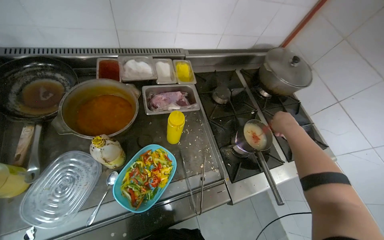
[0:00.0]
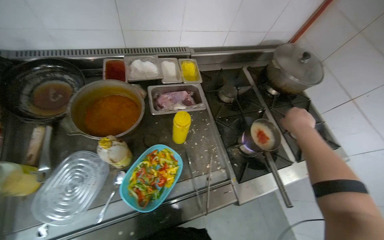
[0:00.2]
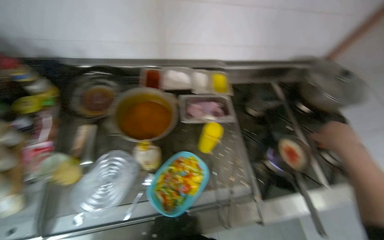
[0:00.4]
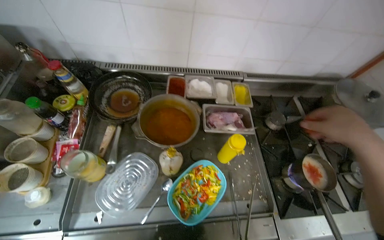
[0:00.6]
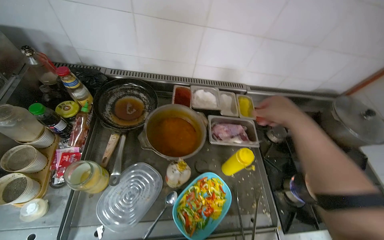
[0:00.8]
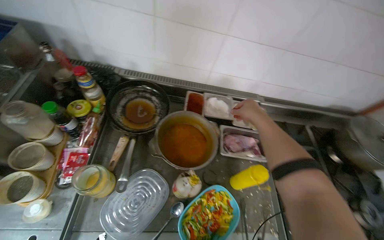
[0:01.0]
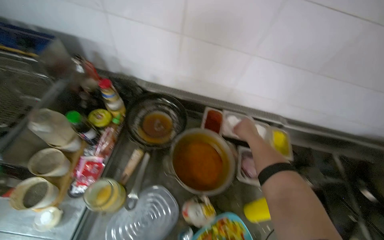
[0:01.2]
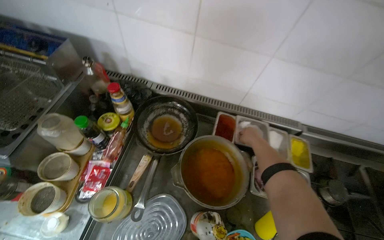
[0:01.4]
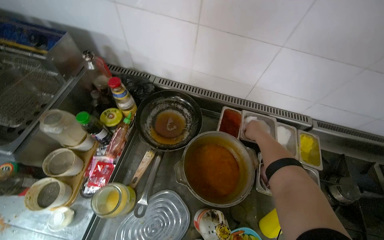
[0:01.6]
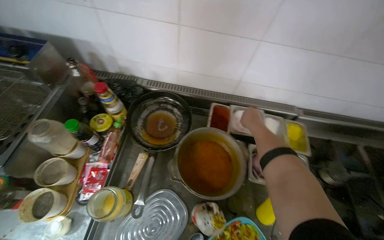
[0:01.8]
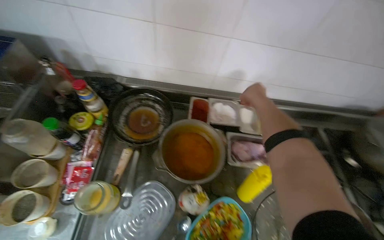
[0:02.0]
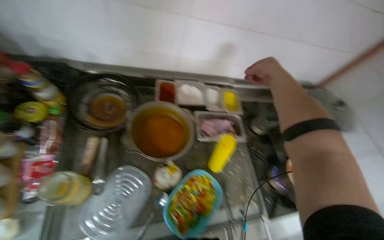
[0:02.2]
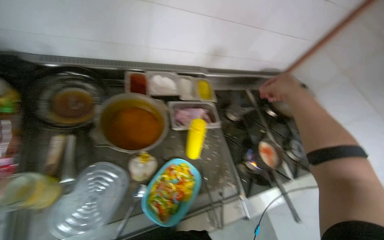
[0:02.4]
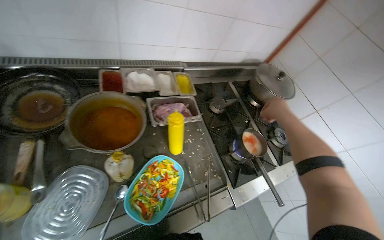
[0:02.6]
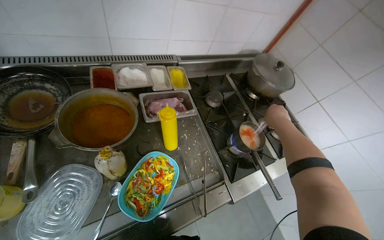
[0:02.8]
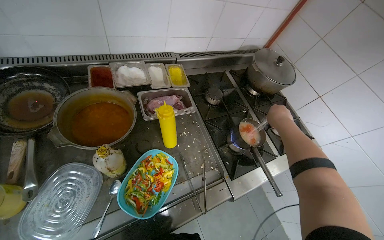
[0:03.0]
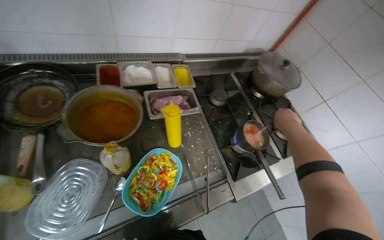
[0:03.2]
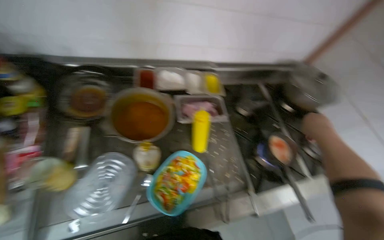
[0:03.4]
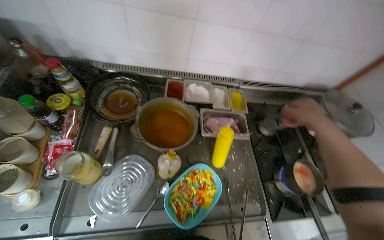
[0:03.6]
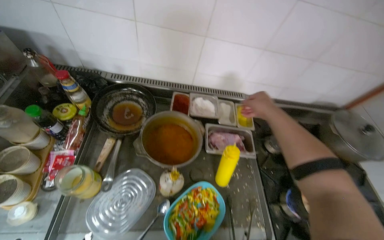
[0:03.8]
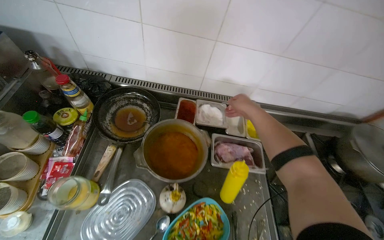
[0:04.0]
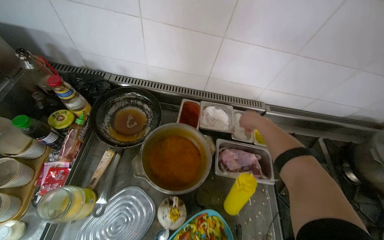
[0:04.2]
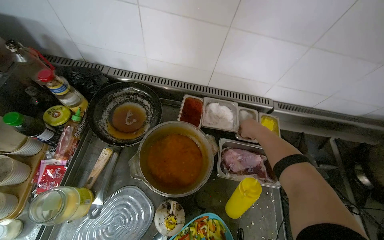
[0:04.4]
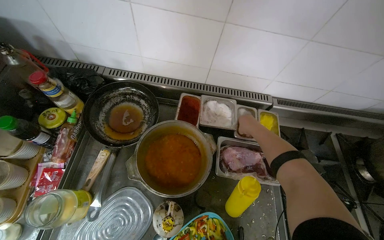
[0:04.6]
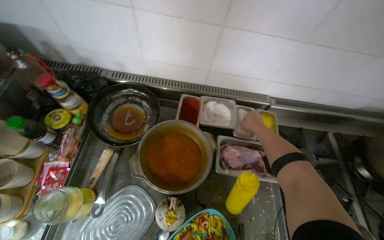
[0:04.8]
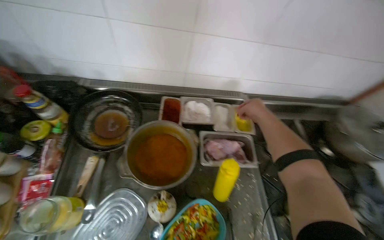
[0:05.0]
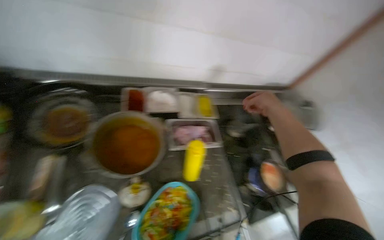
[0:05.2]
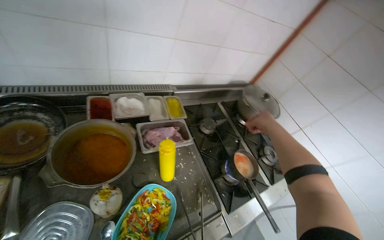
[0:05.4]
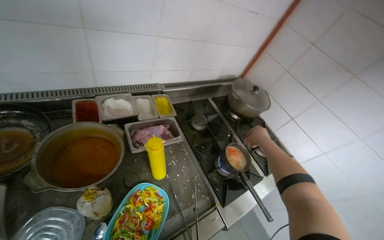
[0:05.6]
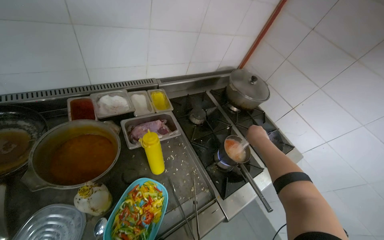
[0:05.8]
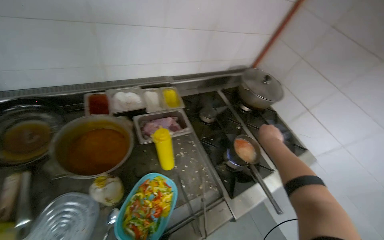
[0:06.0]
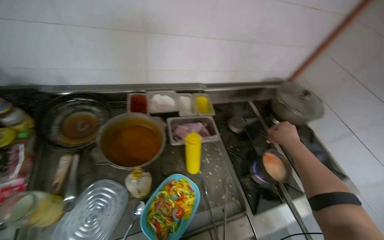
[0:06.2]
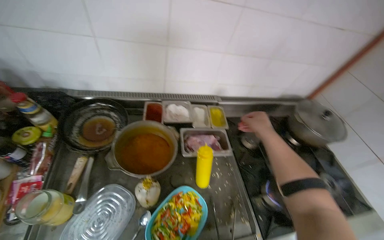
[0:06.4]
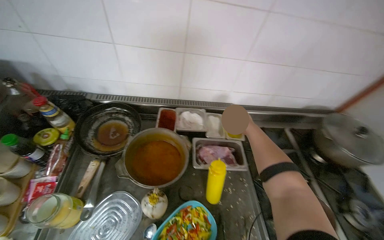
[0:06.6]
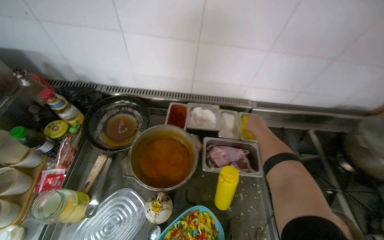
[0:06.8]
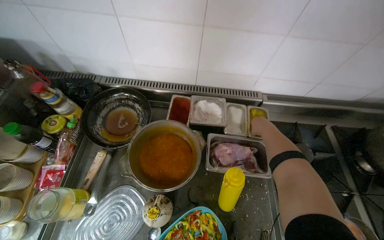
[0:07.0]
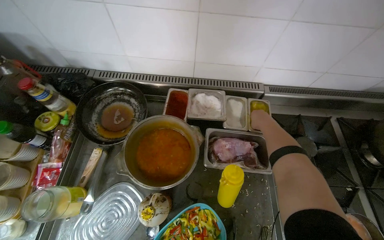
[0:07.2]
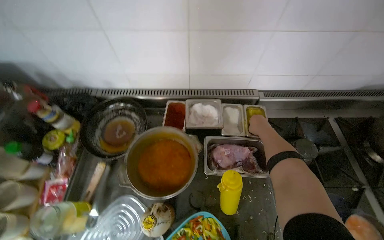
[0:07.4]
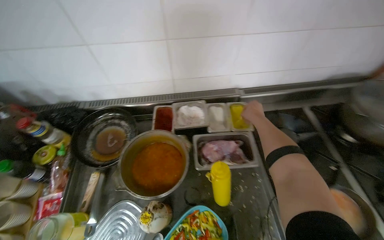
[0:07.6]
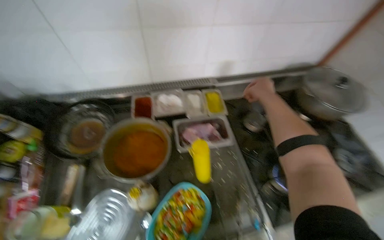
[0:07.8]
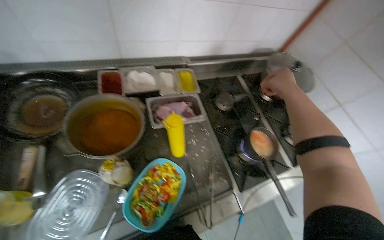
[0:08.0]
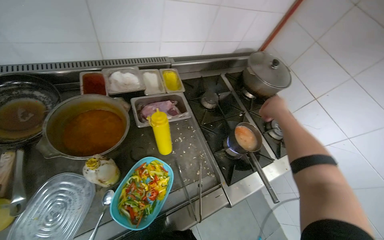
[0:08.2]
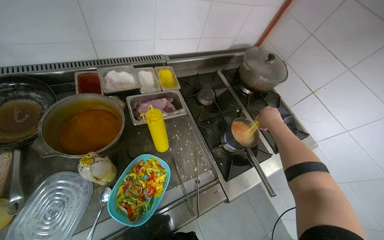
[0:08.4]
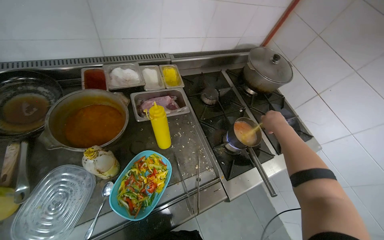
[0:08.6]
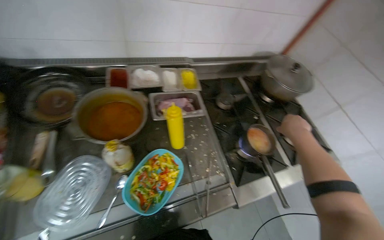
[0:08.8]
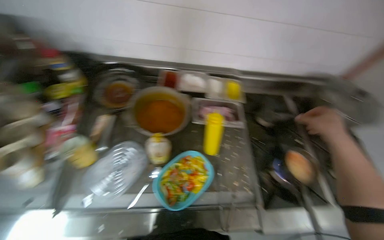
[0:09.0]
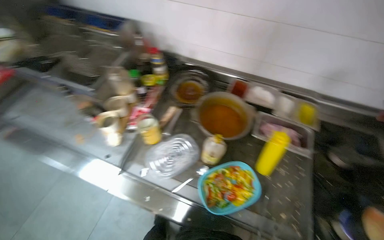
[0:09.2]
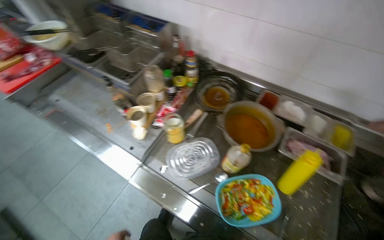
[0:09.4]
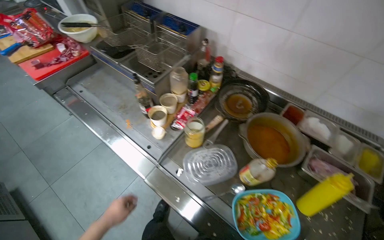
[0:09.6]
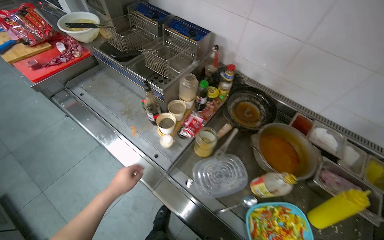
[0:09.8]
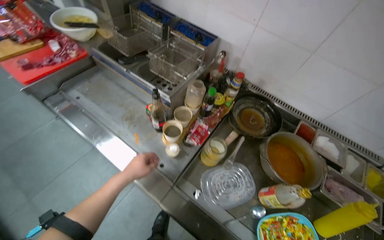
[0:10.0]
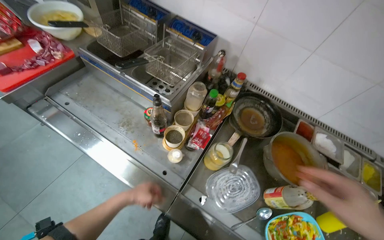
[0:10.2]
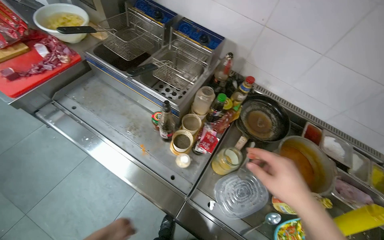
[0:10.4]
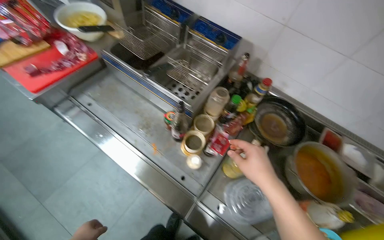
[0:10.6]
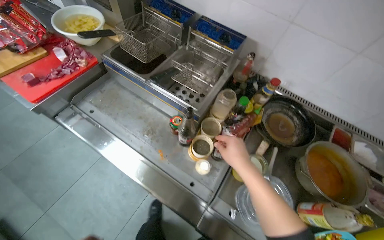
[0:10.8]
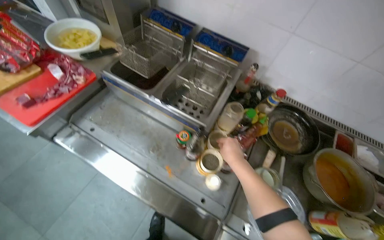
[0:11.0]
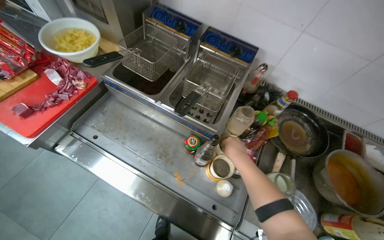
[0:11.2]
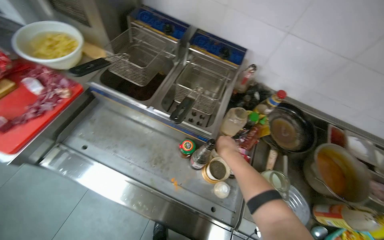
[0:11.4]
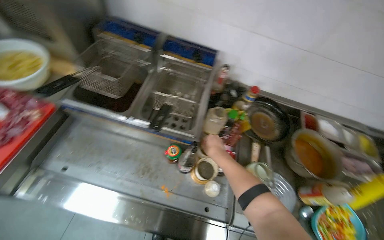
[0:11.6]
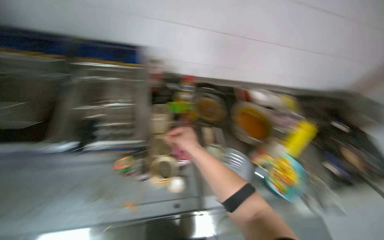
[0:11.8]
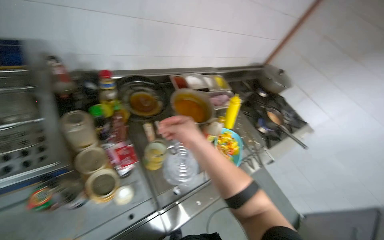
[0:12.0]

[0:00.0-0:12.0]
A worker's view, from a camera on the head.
Job: cooking food.
The whole recording: Adding spices to pan. The worker adds various spices from containers into a pan on the stove.
0:00.0 to 0:01.6: The wearer looks approximately 30 degrees further to the left. The right hand goes approximately 50 cm to the left, and travels nearer to the camera and back again, about 10 cm each way.
0:01.6 to 0:03.0: The head turns to the right by some 35 degrees.
0:03.0 to 0:04.4: The head rotates approximately 30 degrees to the left. The right hand goes roughly 35 cm to the left.
0:04.4 to 0:06.0: The wearer's head swings approximately 35 degrees to the right.
0:06.0 to 0:07.6: The view swings some 25 degrees to the left.
0:07.6 to 0:09.0: The right hand is displaced to the right, nearer to the camera and down the picture by some 40 cm.
0:09.0 to 0:10.4: The camera travels approximately 50 cm. The wearer's head swings roughly 35 degrees to the left.
0:10.4 to 0:12.0: The head rotates approximately 60 degrees to the right.

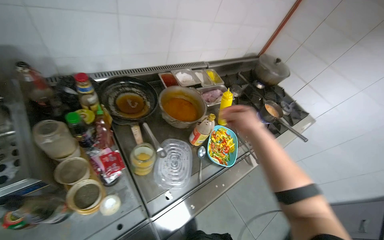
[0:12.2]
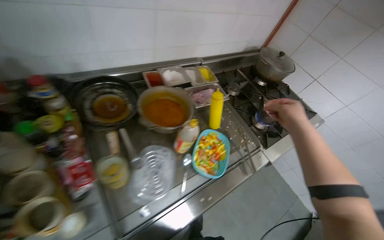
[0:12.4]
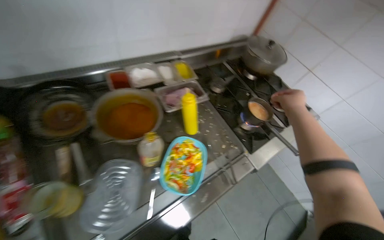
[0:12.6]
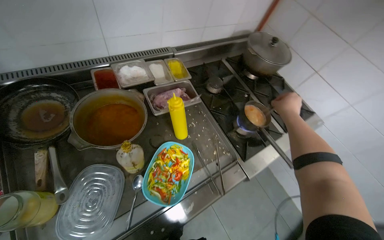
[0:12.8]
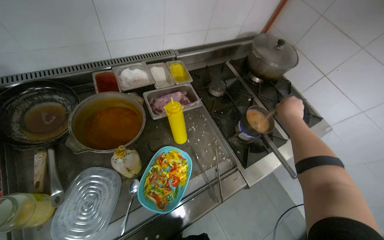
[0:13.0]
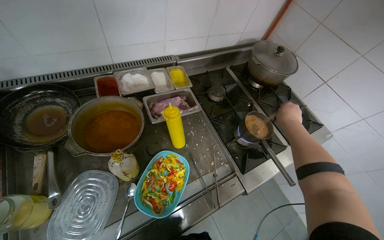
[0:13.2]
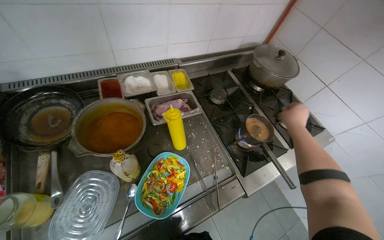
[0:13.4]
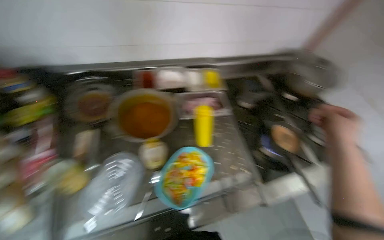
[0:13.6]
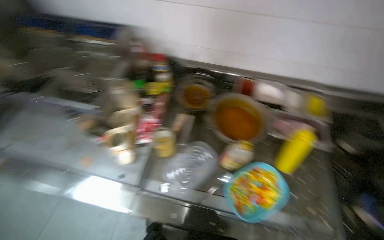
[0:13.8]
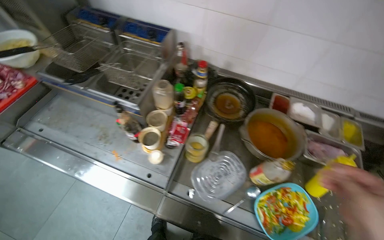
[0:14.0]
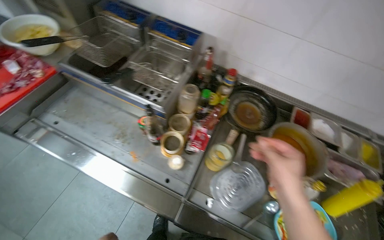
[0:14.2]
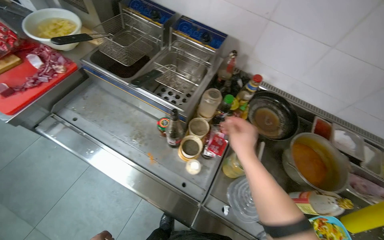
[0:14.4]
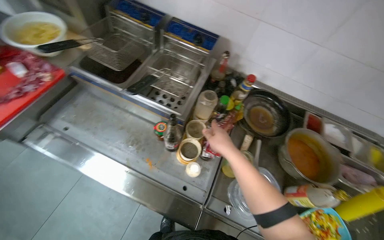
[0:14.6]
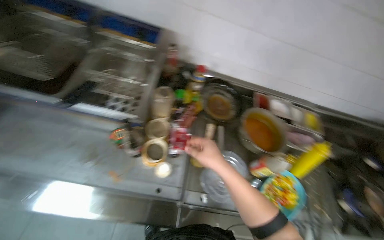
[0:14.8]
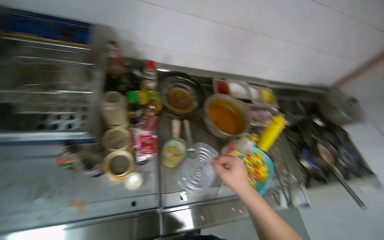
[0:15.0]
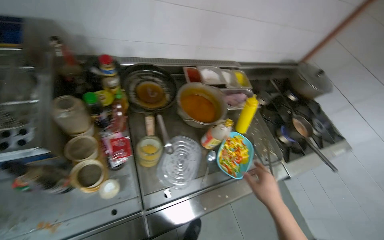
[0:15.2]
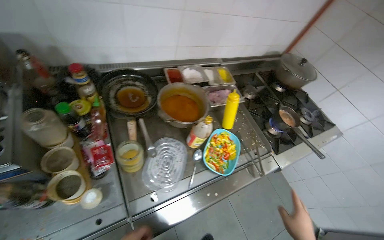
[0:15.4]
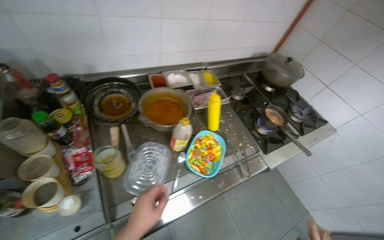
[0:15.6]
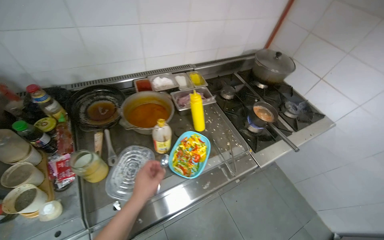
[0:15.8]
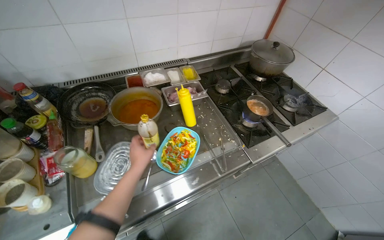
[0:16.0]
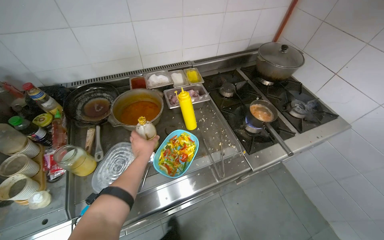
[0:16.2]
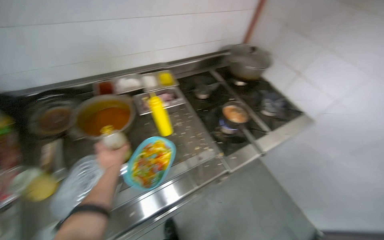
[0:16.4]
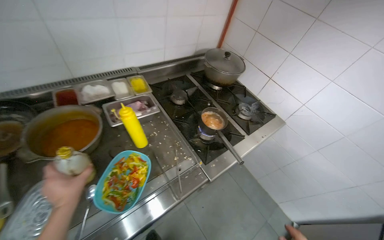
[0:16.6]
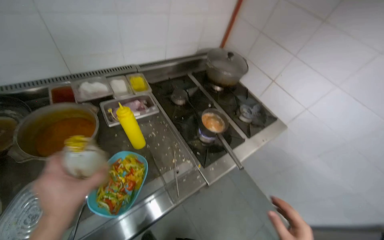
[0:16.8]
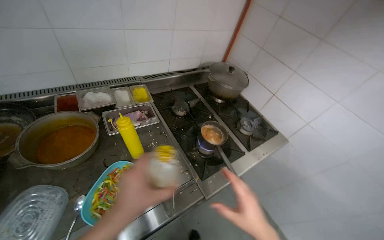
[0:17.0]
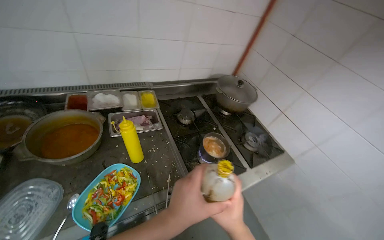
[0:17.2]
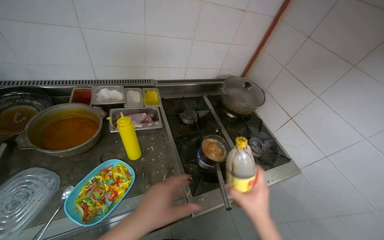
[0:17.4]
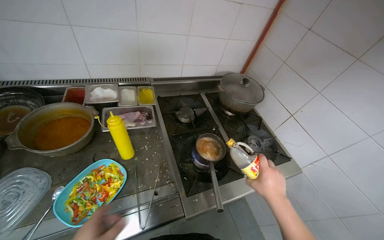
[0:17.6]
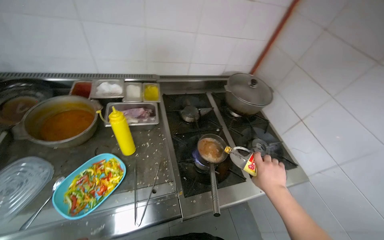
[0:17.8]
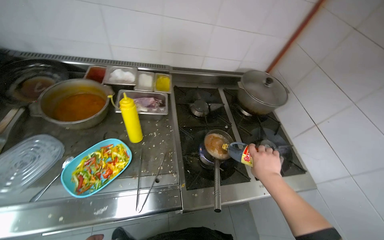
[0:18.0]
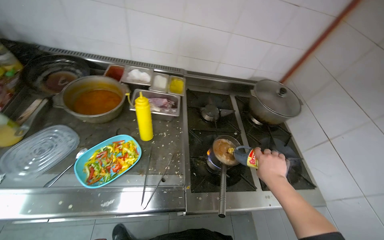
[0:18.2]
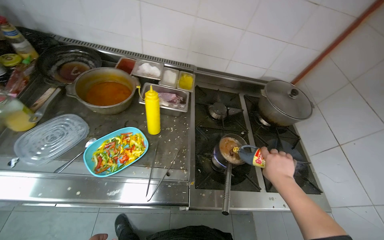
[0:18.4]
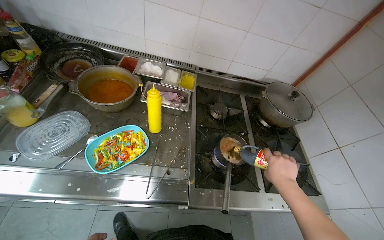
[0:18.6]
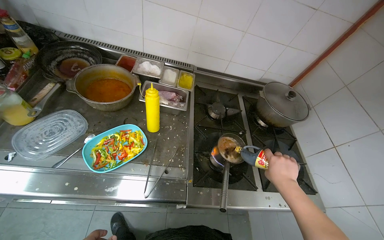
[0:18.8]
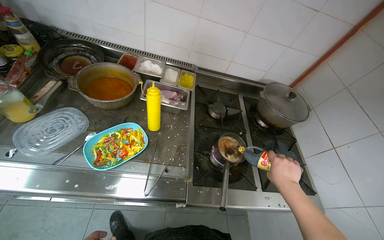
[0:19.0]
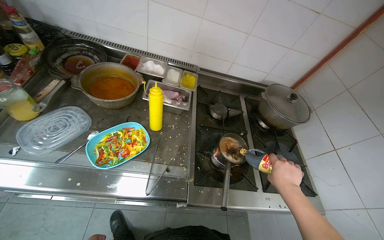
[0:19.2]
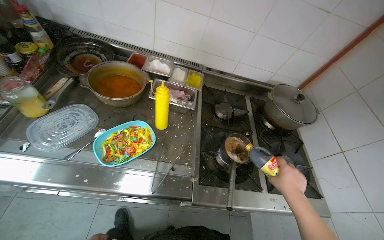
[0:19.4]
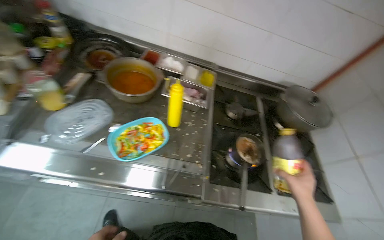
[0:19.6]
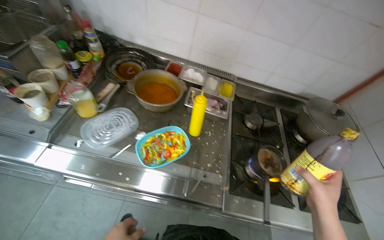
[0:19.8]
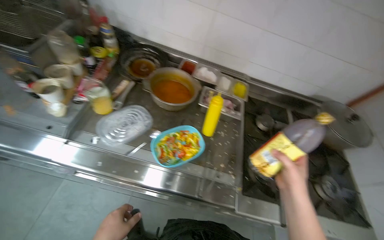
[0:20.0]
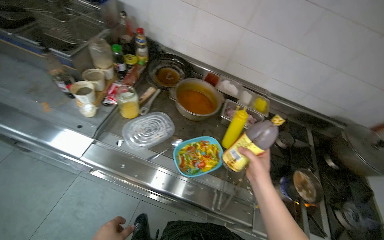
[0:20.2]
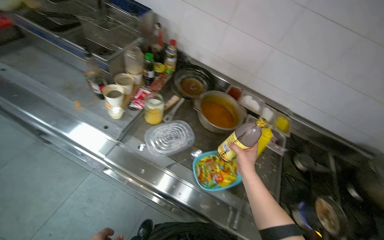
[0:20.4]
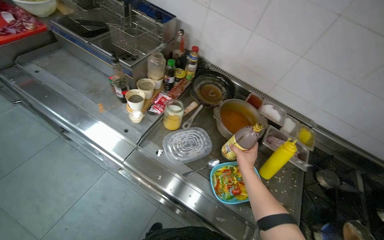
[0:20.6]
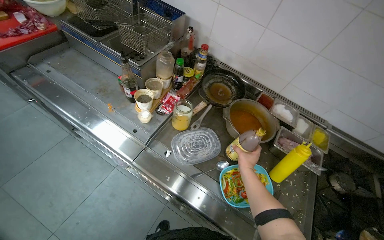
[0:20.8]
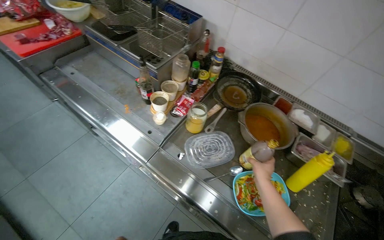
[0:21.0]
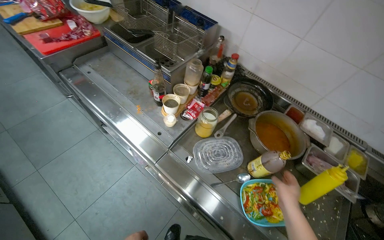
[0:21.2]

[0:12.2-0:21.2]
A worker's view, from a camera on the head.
Job: cooking food.
The whole recording: Adding spices to pan. The worker adds various spices from containers into a pan on the stove.
0:12.2 to 0:13.8: The wearer looks some 50 degrees further to the left.
0:13.8 to 0:15.2: The head turns to the right by some 35 degrees.
0:15.2 to 0:16.6: The head travels to the right, some 50 cm.
0:16.6 to 0:18.2: The wearer's head swings approximately 30 degrees to the left.
0:19.8 to 0:21.2: The head rotates about 30 degrees to the left. The right hand moves to the left, about 40 cm, and moves some 30 cm farther from the camera and comes back.